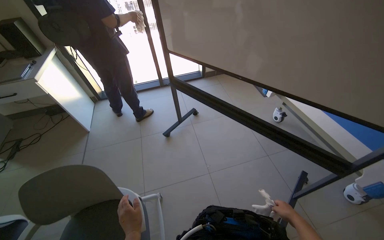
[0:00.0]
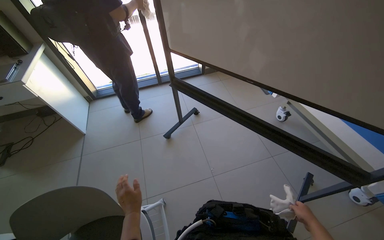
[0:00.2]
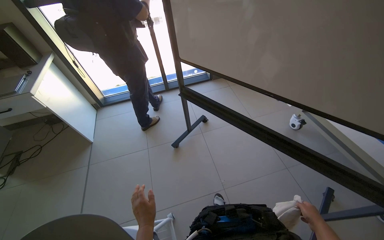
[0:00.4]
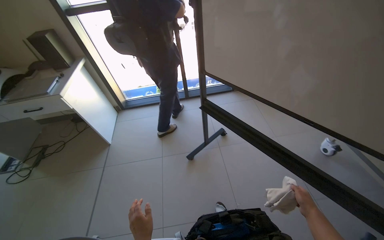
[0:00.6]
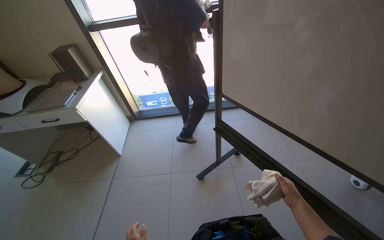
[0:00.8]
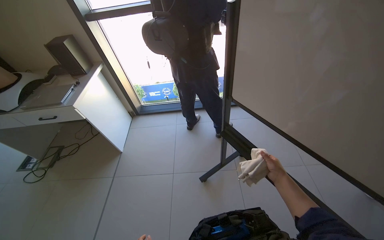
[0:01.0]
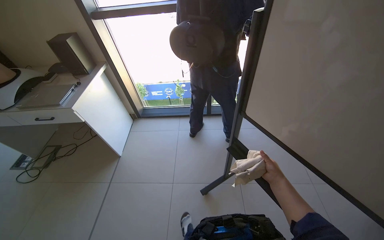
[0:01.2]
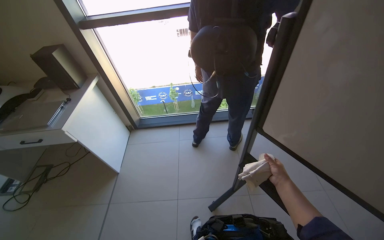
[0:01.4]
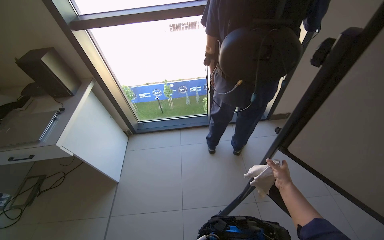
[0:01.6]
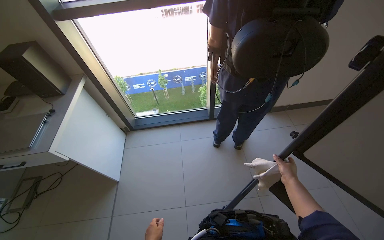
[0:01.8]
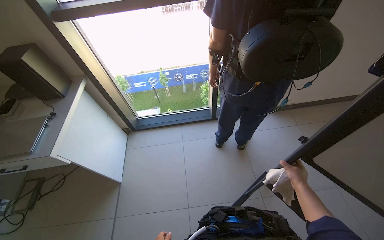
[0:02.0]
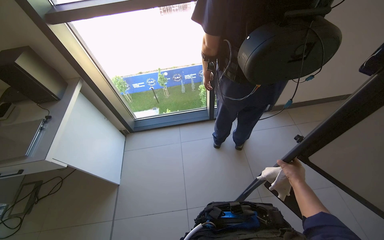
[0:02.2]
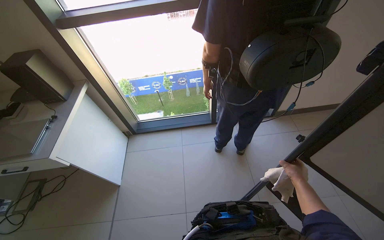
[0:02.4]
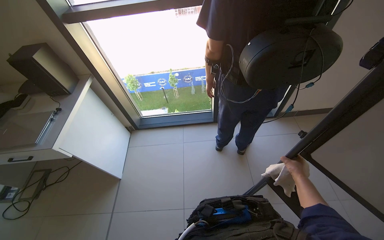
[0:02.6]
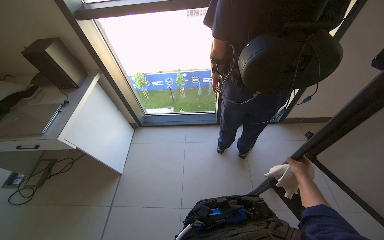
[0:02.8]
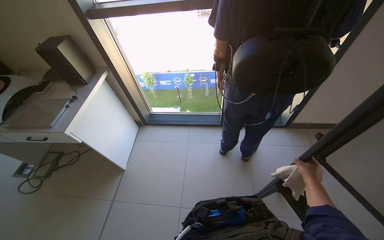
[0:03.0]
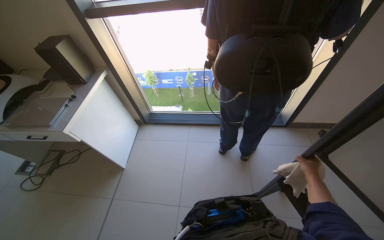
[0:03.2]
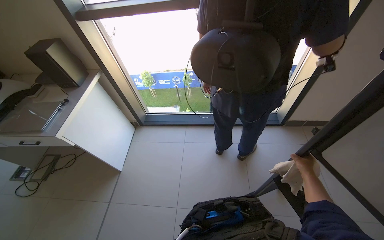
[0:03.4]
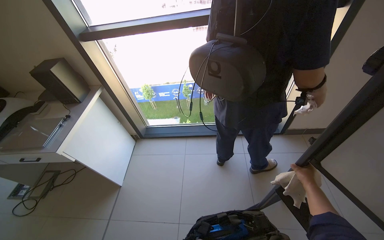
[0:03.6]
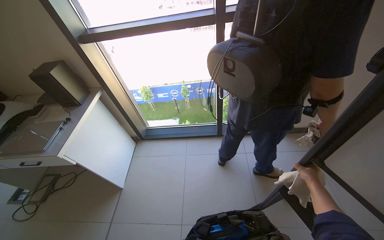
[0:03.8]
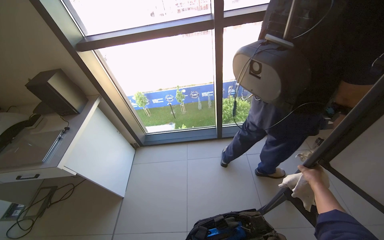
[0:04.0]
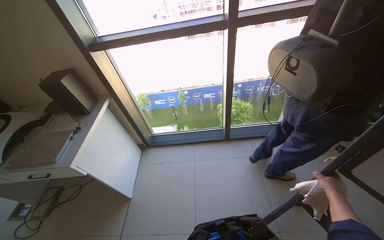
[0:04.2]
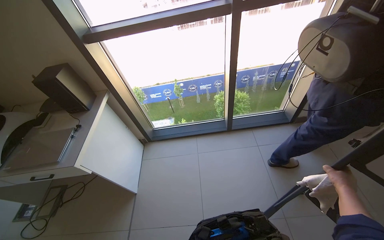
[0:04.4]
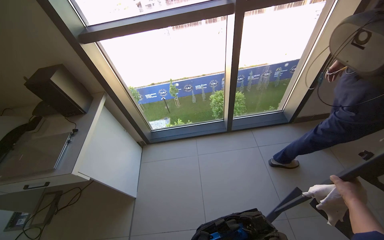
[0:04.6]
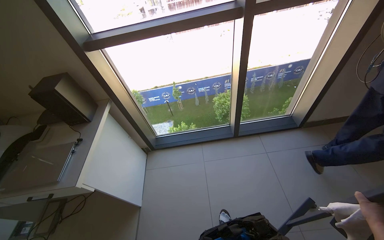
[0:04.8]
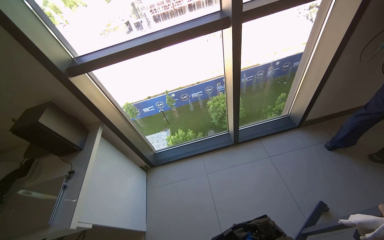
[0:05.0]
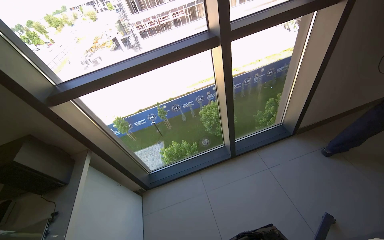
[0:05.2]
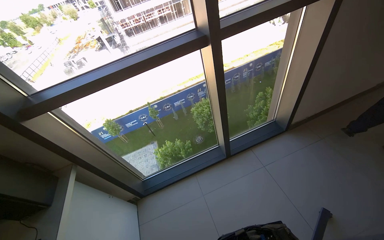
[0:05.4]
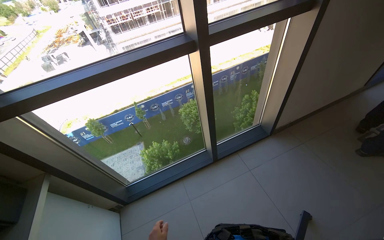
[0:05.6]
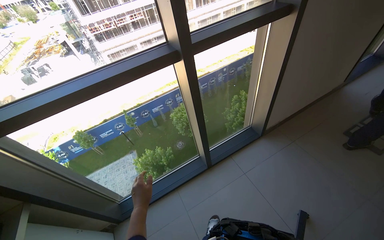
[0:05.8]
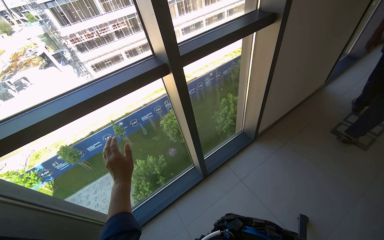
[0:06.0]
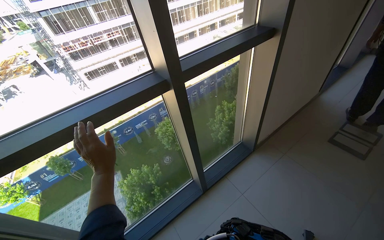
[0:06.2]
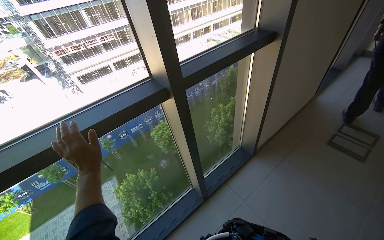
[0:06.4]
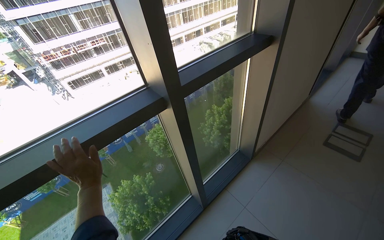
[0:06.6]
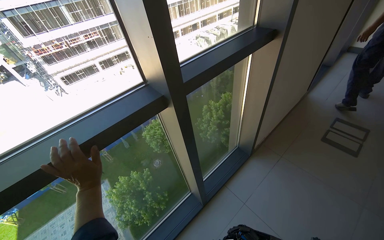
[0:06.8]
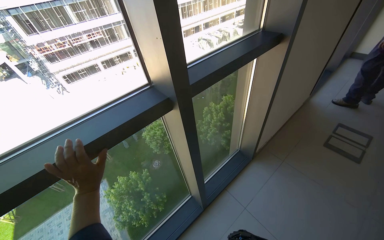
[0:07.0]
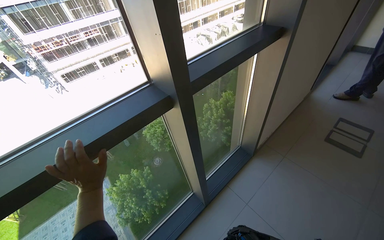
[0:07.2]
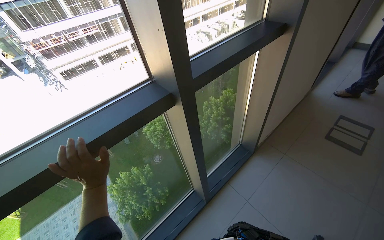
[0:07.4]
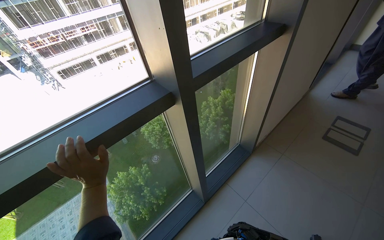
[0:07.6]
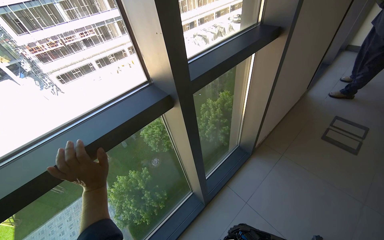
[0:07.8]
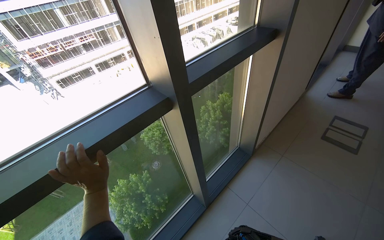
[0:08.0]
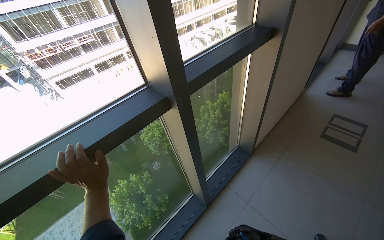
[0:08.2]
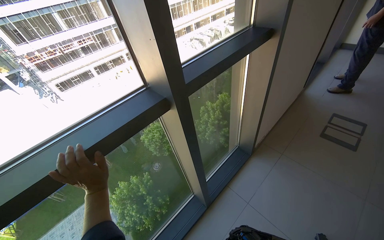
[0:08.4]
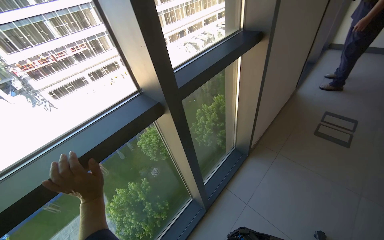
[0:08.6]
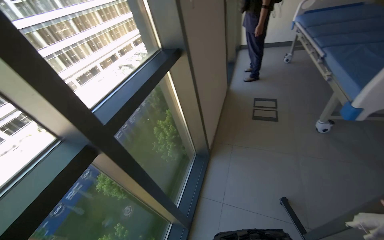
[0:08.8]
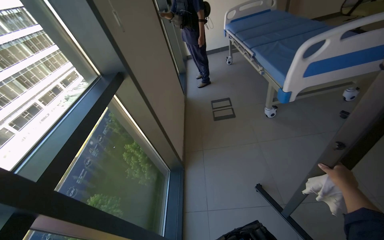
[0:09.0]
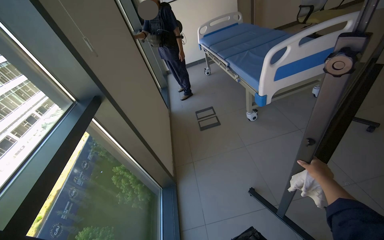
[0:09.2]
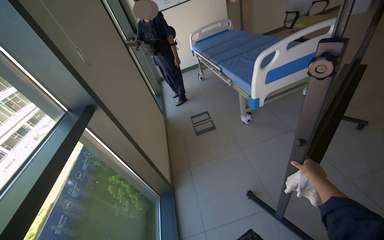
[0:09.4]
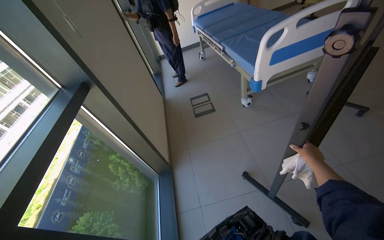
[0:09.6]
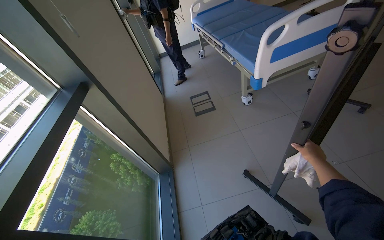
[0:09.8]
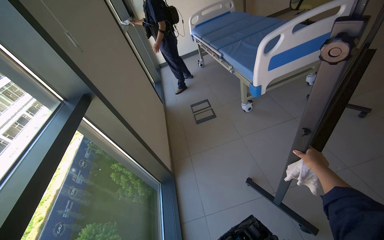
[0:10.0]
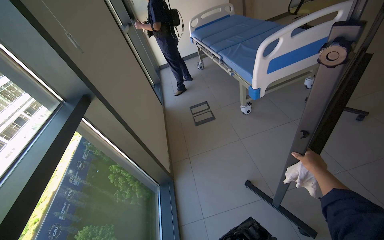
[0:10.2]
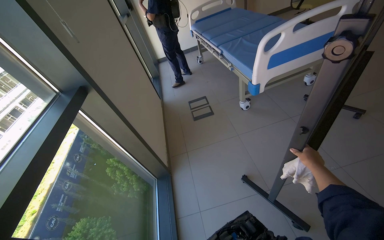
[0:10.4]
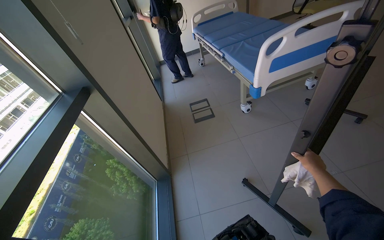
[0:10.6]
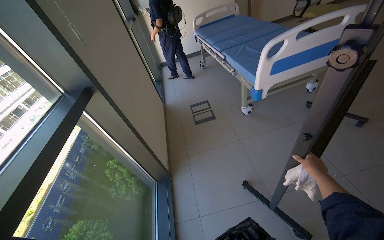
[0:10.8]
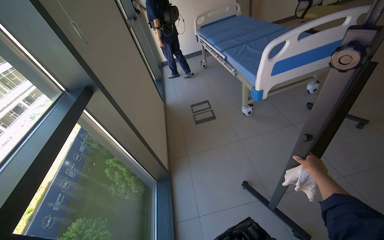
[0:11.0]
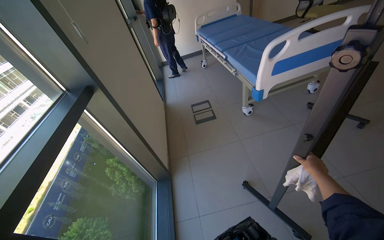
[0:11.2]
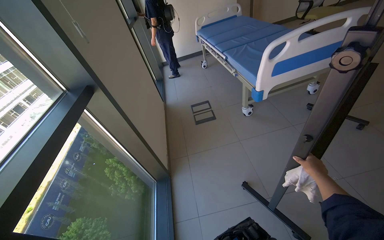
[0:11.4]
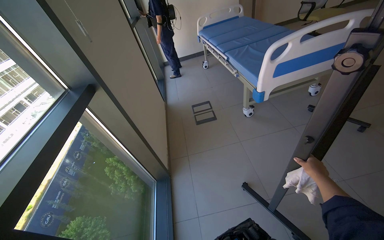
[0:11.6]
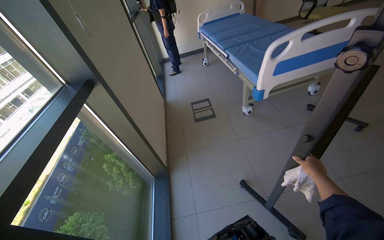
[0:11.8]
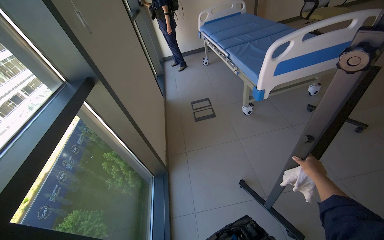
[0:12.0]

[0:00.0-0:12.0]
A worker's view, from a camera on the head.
Job: wiping surfaces.
The whole recording: Wiping chairs and desk surfaces. The worker wipes the surfaces of the chairs and desks with a cloth.
0:00.0 to 0:01.6: The camera is carried approximately 90 cm.
0:01.6 to 0:03.0: The right hand travels to the right by roughly 10 cm.
0:04.4 to 0:06.0: The camera is carried some 40 cm. The wearer's head swings roughly 30 degrees to the right.
0:06.0 to 0:07.6: The left hand heads to the left, covering some 15 cm.
0:07.6 to 0:09.0: The head turns to the right by some 50 degrees. The camera pitches upward, by roughly 10 degrees.

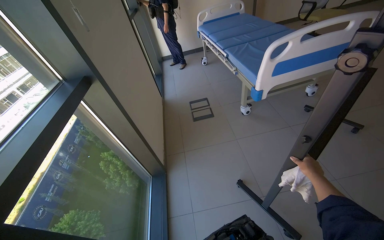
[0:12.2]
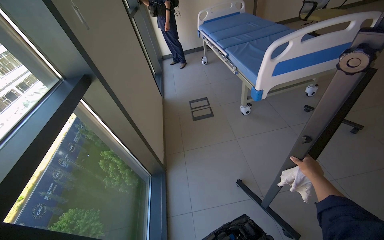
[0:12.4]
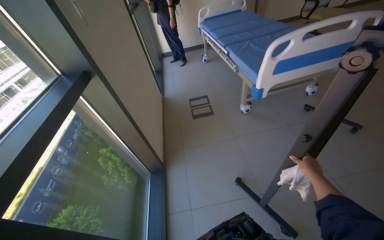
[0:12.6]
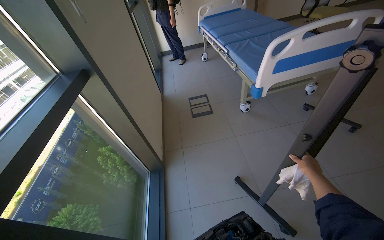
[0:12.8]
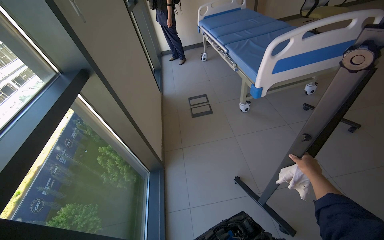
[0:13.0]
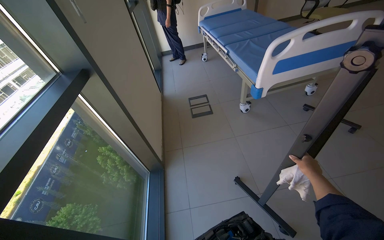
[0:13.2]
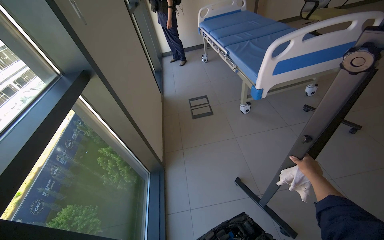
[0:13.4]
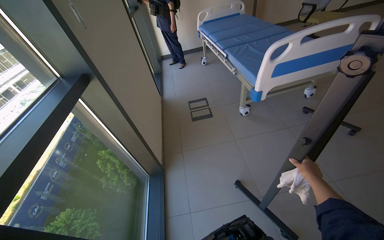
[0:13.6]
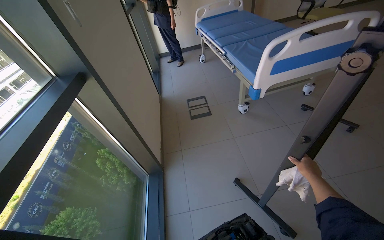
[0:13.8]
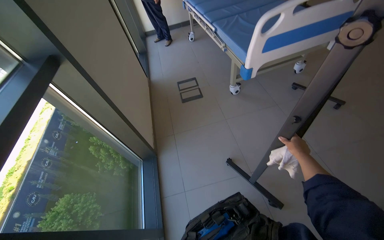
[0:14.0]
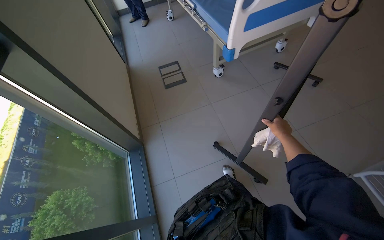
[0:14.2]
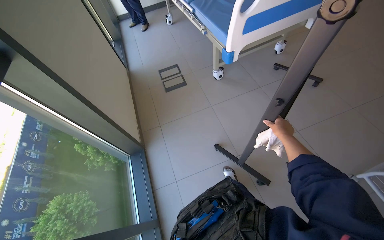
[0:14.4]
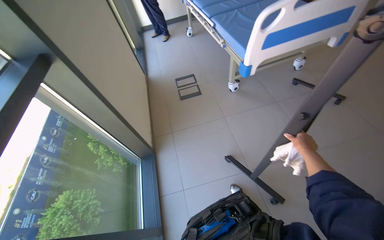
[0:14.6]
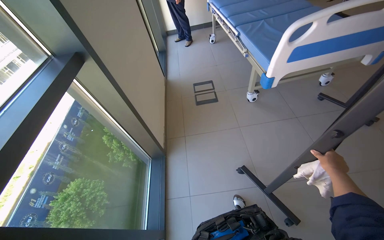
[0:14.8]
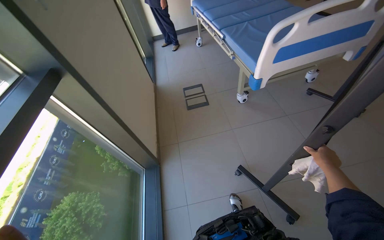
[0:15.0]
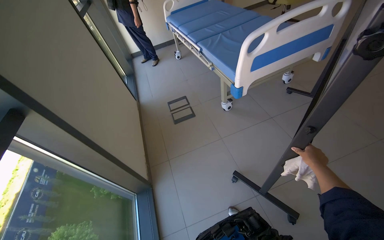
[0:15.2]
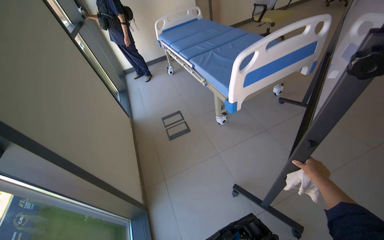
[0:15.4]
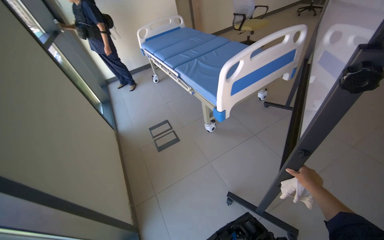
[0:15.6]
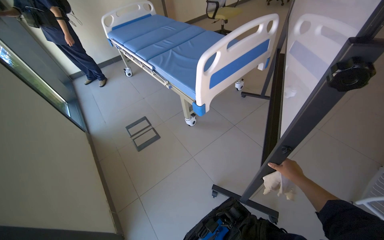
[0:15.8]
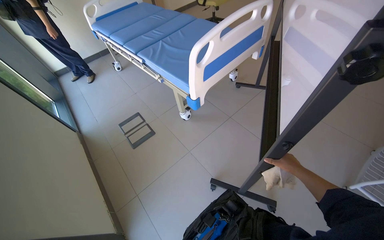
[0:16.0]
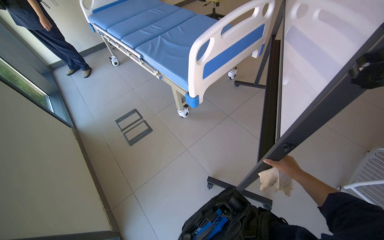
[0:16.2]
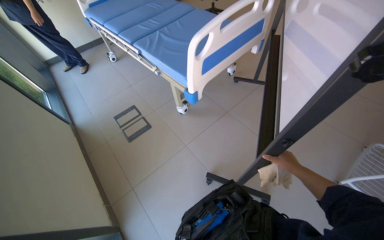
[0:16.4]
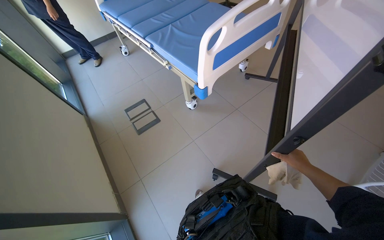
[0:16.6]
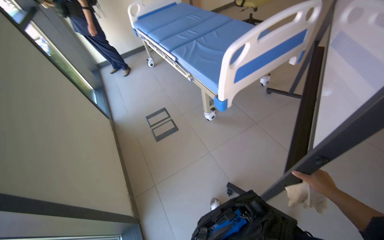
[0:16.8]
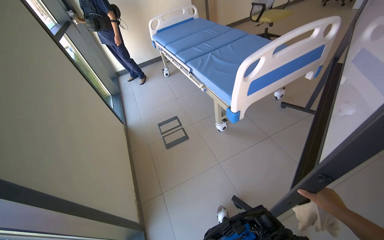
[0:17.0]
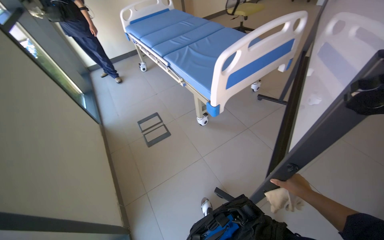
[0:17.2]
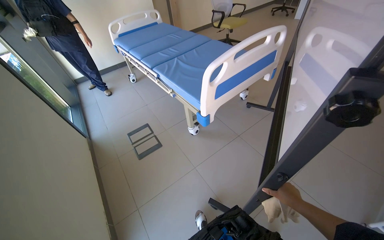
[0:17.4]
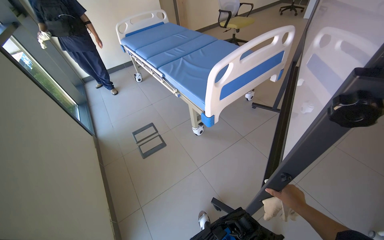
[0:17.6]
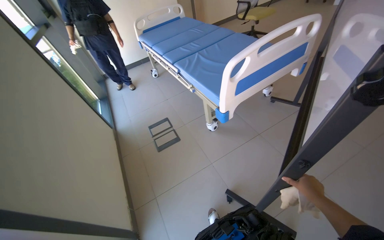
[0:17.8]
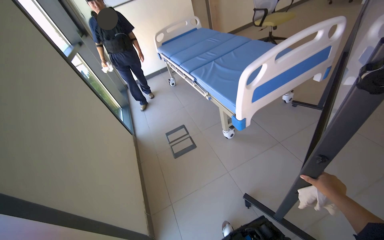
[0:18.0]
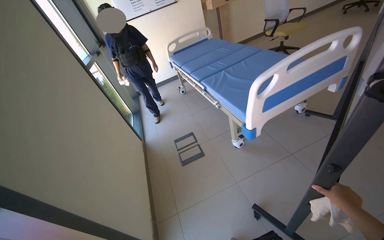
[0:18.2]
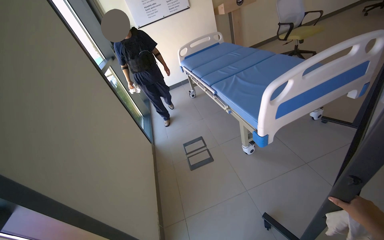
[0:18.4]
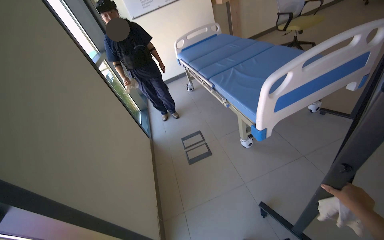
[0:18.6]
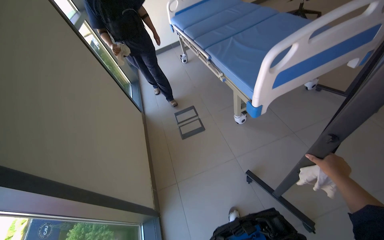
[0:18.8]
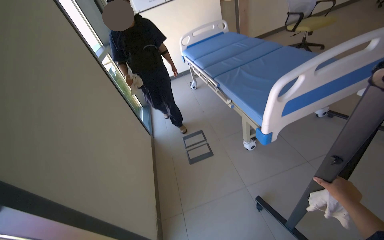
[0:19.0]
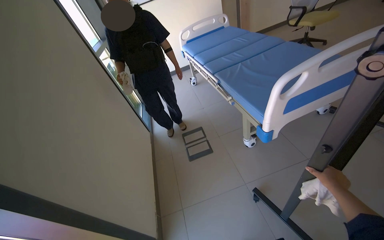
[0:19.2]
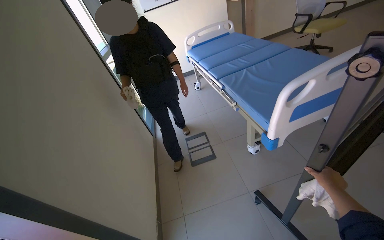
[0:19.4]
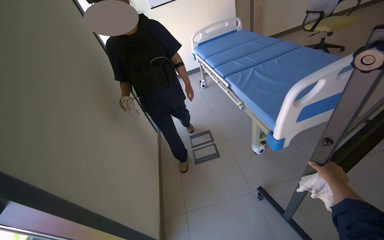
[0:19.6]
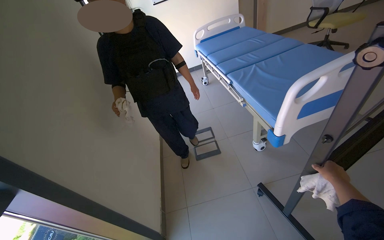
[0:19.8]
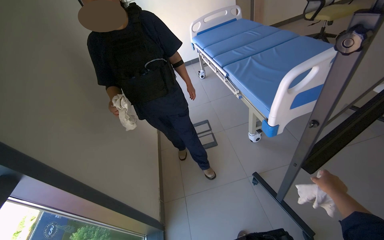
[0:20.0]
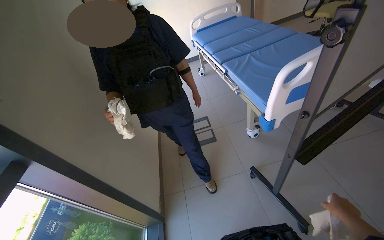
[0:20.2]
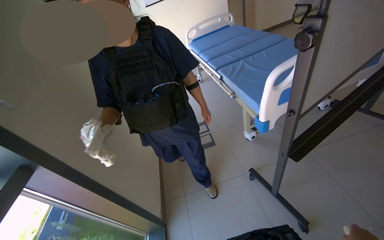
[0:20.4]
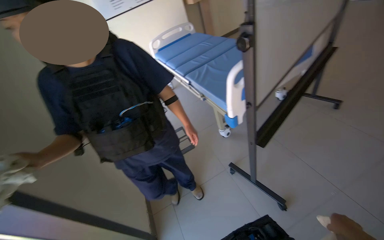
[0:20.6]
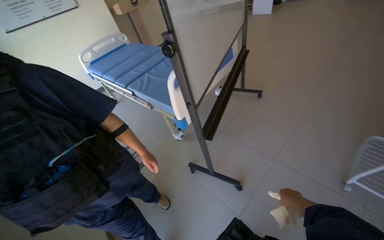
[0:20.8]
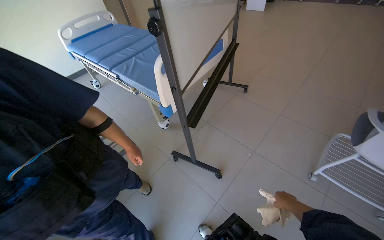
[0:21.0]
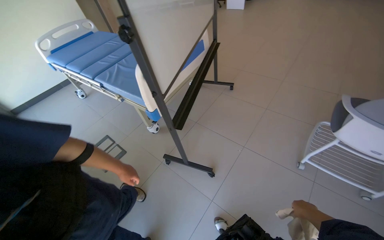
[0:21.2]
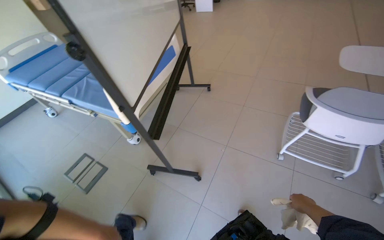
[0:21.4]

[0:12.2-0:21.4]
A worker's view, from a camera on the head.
Job: wiping surfaces.
The whole recording: Wiping chairs and desk surfaces. The worker wipes the surfaces of the chairs and desks with a cloth.
0:18.4 to 0:19.8: The right hand moves farther from the camera and up the picture, some 25 cm.
0:19.8 to 0:21.4: The head rotates about 50 degrees to the right.
